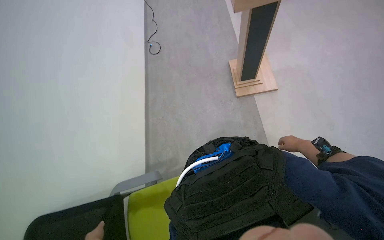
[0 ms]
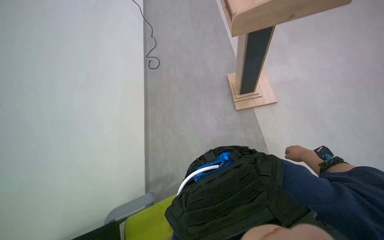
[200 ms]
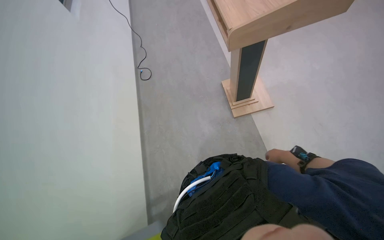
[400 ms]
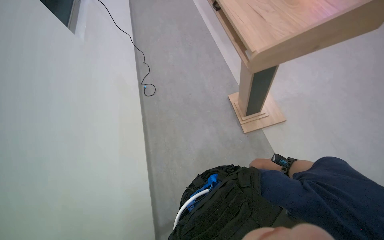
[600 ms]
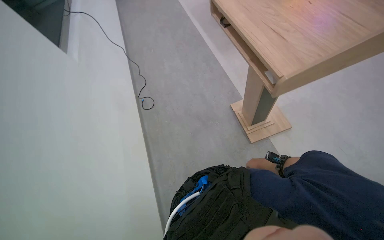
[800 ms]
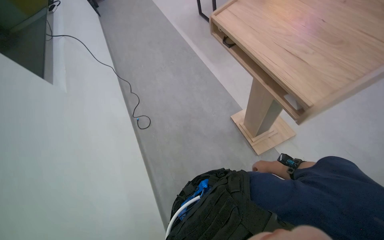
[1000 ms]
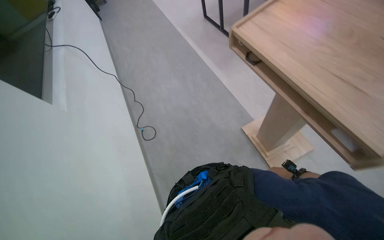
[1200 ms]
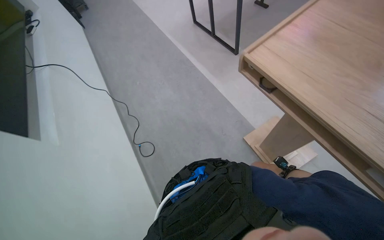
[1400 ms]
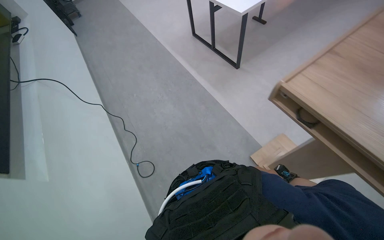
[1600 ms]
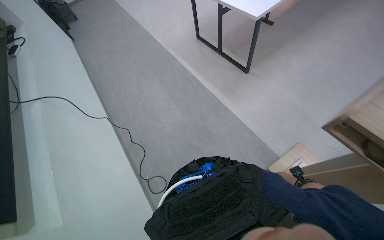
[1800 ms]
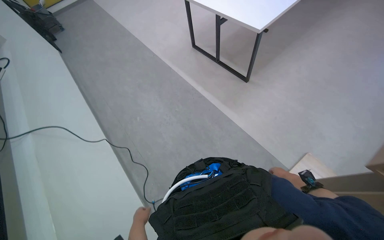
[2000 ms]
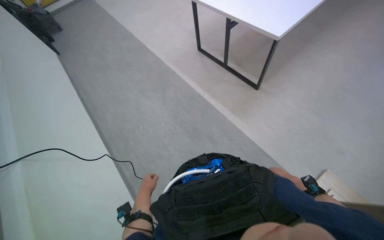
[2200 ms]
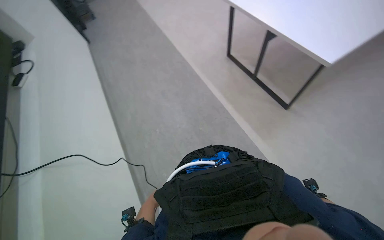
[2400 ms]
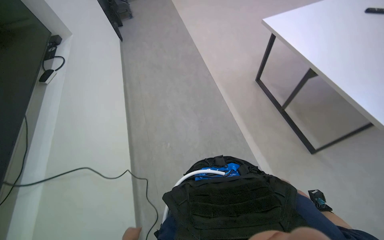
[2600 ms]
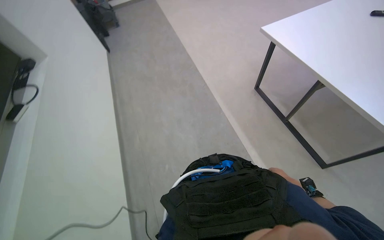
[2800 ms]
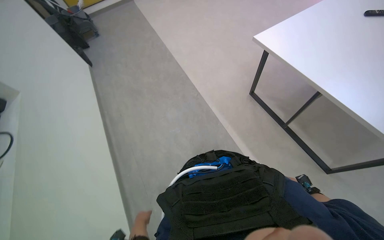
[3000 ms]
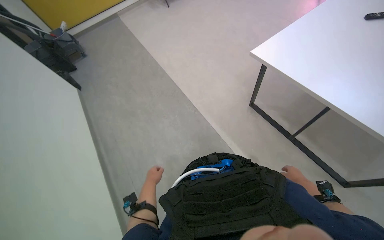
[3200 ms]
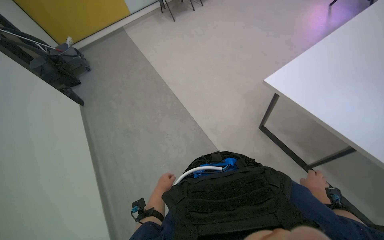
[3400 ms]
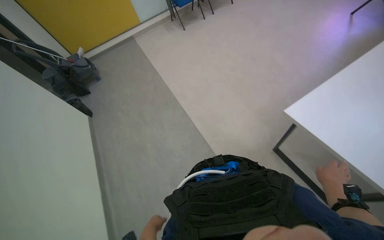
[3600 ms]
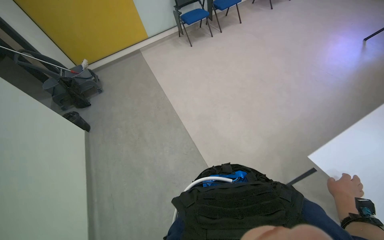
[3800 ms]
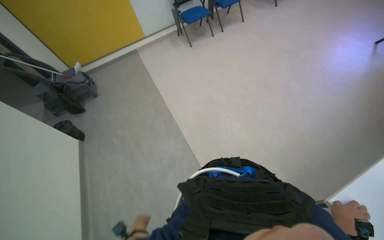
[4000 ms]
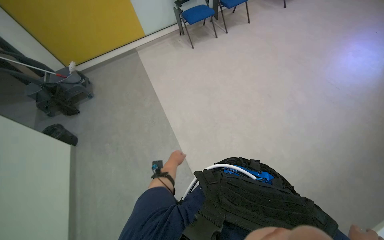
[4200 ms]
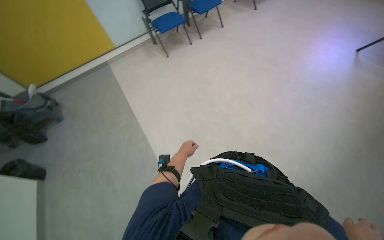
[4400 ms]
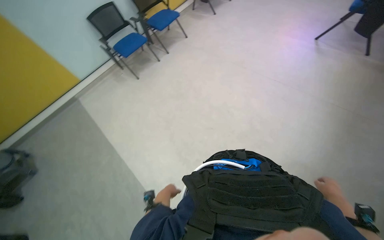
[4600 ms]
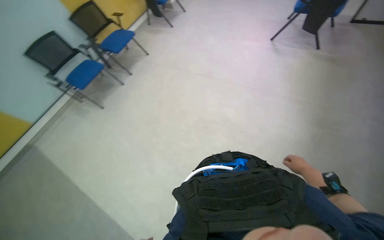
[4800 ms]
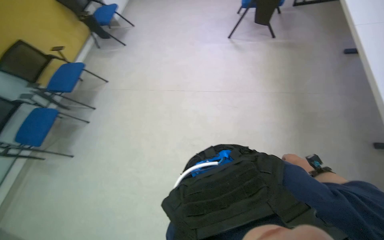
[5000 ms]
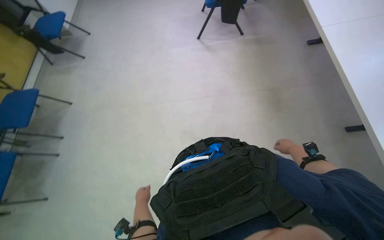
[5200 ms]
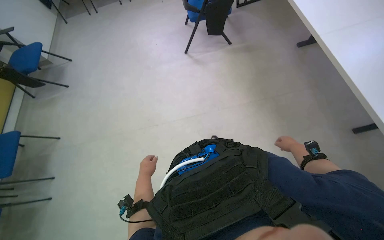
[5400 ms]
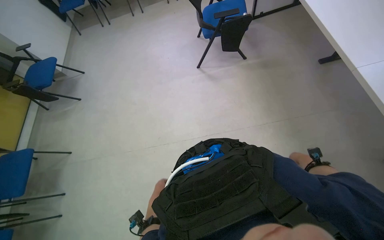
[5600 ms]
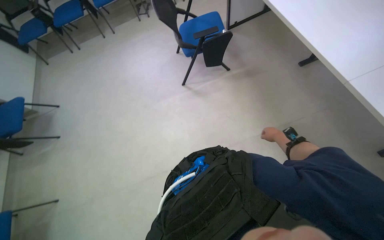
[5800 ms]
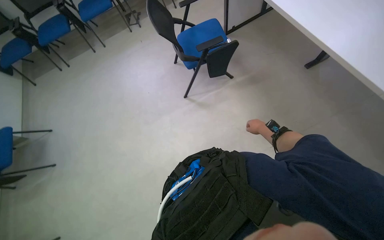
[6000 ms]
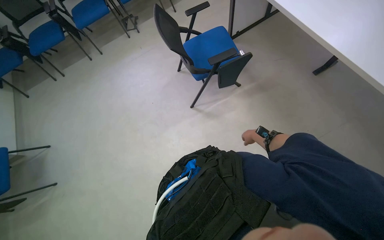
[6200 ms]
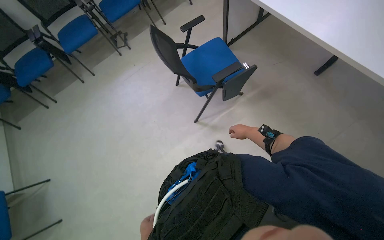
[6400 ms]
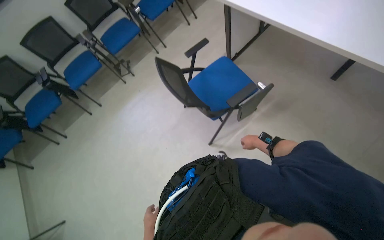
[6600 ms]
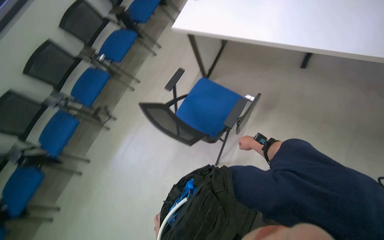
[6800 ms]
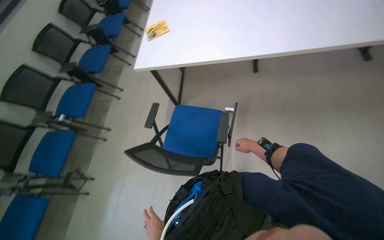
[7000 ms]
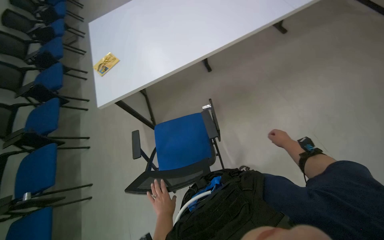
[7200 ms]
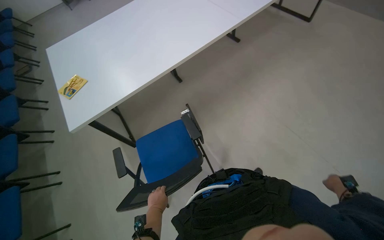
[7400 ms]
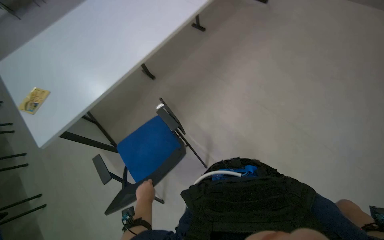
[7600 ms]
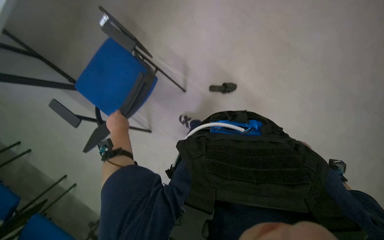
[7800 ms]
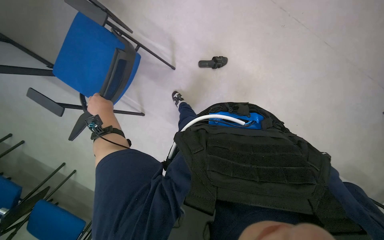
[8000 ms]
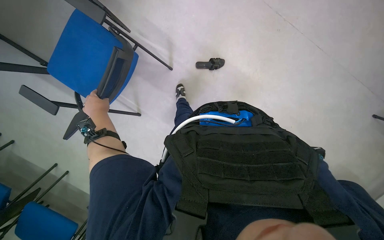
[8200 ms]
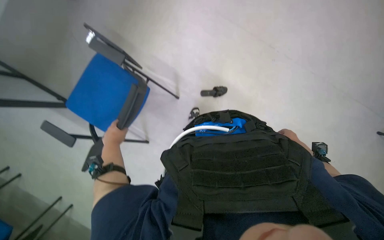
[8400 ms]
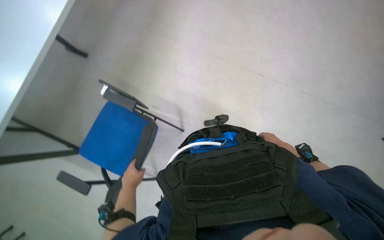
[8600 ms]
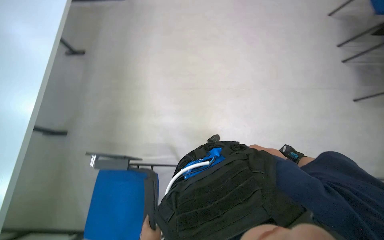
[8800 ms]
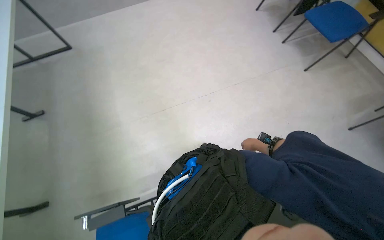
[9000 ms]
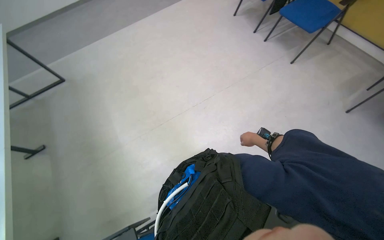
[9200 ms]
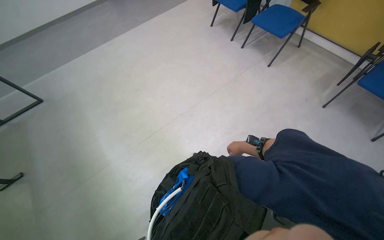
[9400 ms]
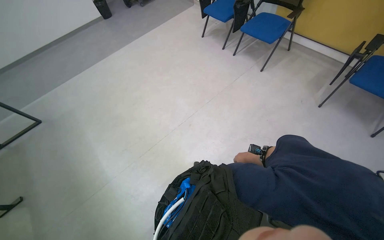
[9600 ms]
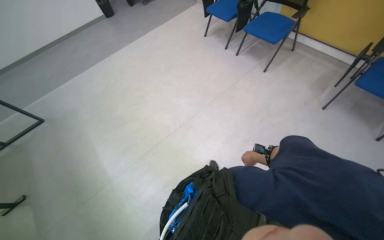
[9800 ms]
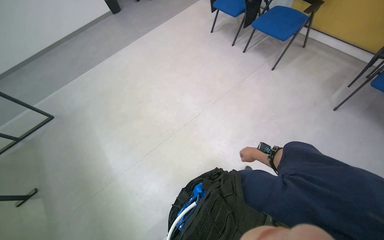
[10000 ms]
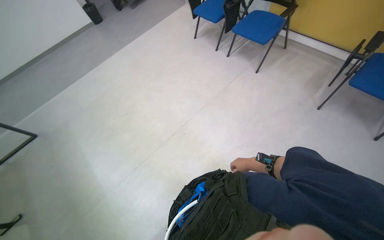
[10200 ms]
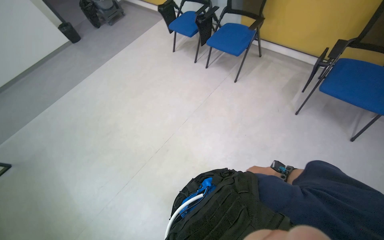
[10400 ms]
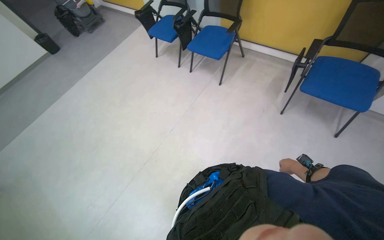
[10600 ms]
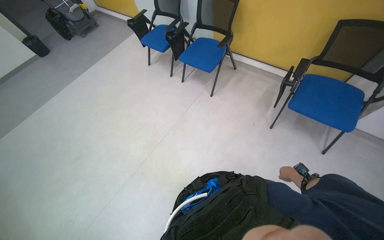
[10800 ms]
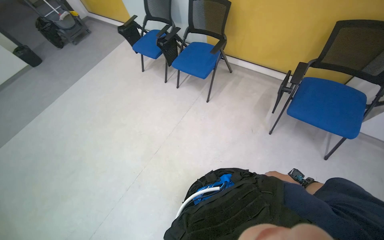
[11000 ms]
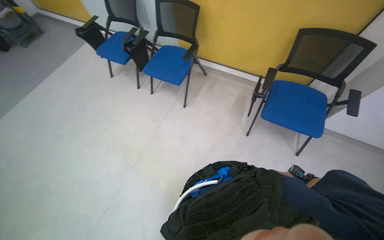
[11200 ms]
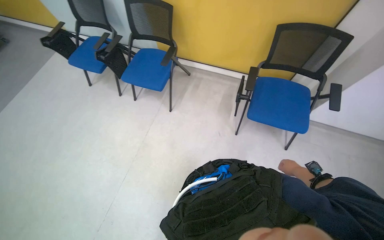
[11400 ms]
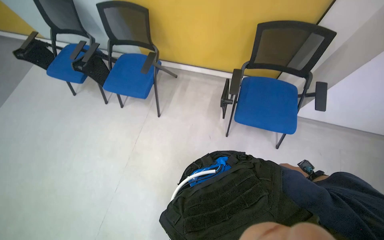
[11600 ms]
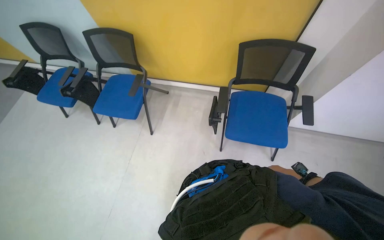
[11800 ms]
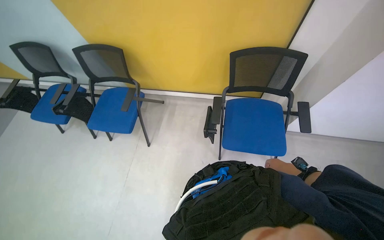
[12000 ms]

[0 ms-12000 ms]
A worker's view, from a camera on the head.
Job: organizing items.
The whole recording: Arranging blue chairs. The worker arranges blue chairs in the room.
0 ms to 1600 ms: The head travels some 1 m. The wearer looks some 25 degrees further to the right. The view tips upward by approximately 15 degrees.
1600 ms to 3000 ms: The wearer moves about 1.5 m.
3000 ms to 4400 ms: The head travels roughly 1.5 m.
4400 ms to 6000 ms: The camera is carried roughly 1.5 m. The head rotates approximately 80 degrees to the right.
6000 ms to 7600 ms: The camera travels roughly 1 m. The head turns to the right by approximately 105 degrees. The view tips upward by roughly 30 degrees.
7600 ms to 9000 ms: The wearer's head swings approximately 60 degrees to the right.
9000 ms to 10400 ms: The scene turns about 30 degrees counterclockwise in the picture. The right hand swings nearer and farther, some 15 cm each way, with 2 reversals.
10400 ms to 12000 ms: The wearer moves roughly 90 cm. The wearer's head swings some 30 degrees to the right.

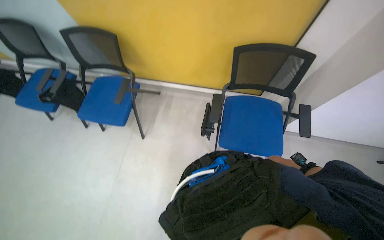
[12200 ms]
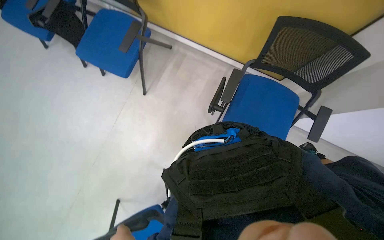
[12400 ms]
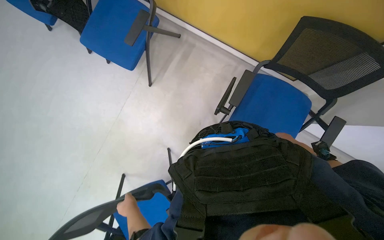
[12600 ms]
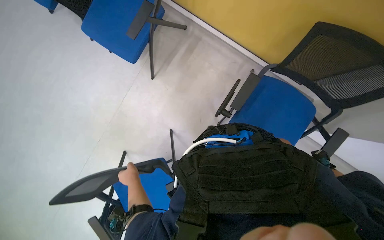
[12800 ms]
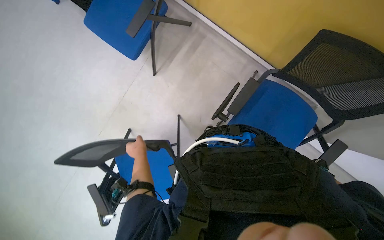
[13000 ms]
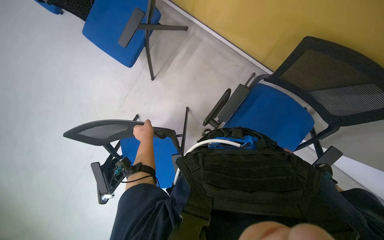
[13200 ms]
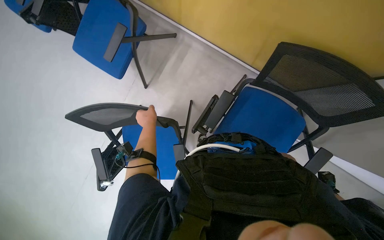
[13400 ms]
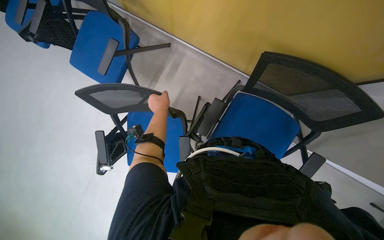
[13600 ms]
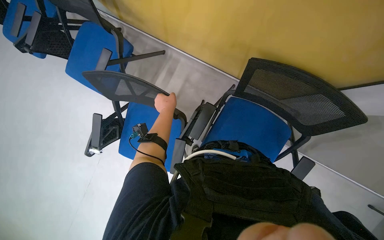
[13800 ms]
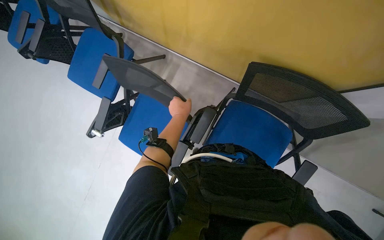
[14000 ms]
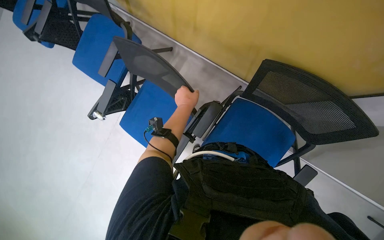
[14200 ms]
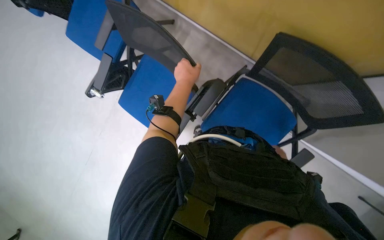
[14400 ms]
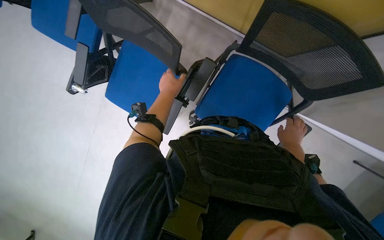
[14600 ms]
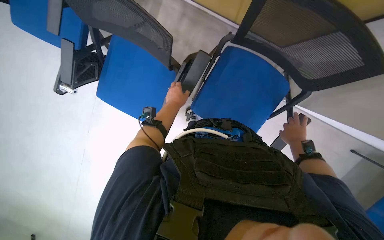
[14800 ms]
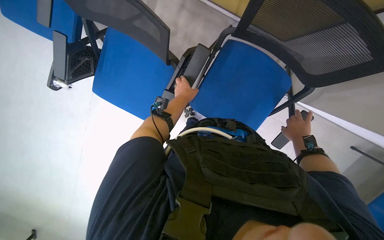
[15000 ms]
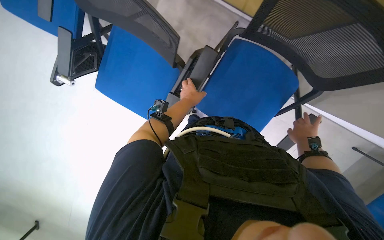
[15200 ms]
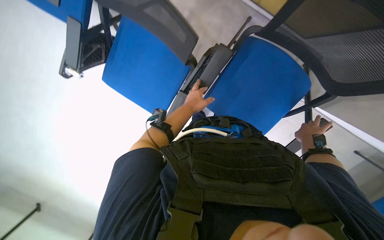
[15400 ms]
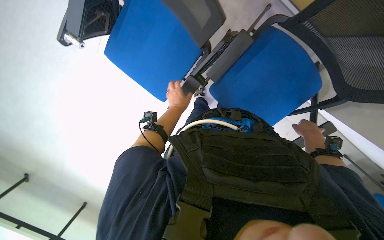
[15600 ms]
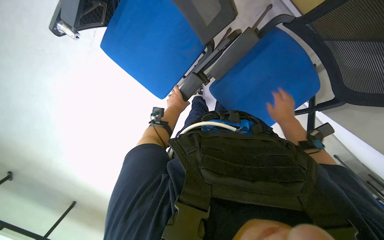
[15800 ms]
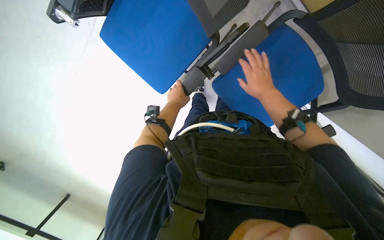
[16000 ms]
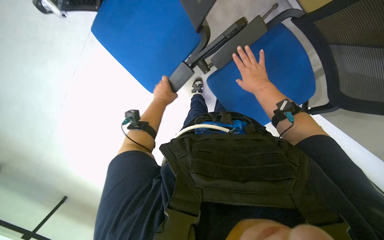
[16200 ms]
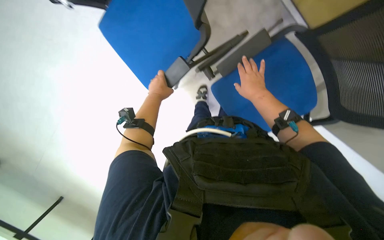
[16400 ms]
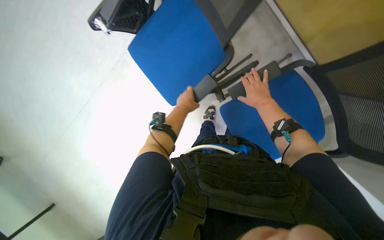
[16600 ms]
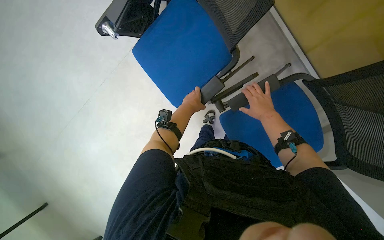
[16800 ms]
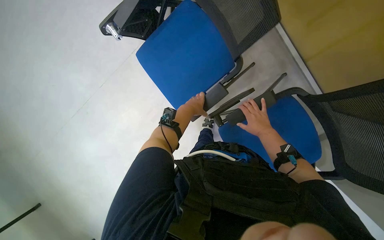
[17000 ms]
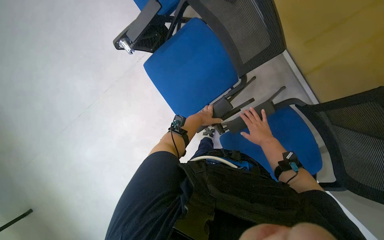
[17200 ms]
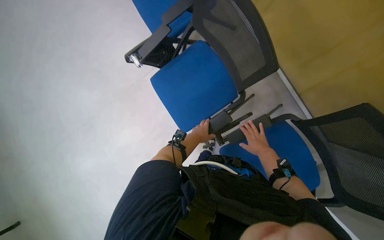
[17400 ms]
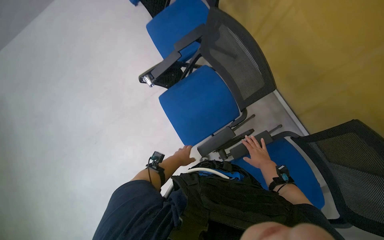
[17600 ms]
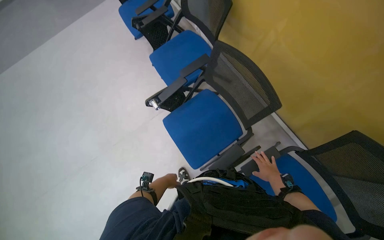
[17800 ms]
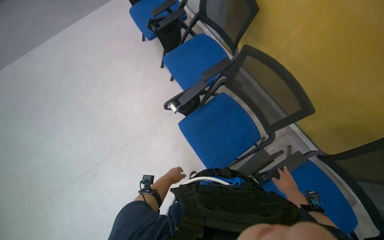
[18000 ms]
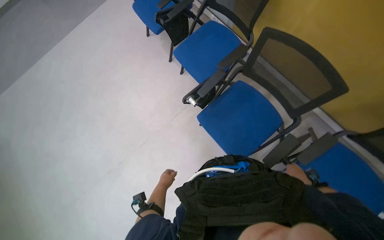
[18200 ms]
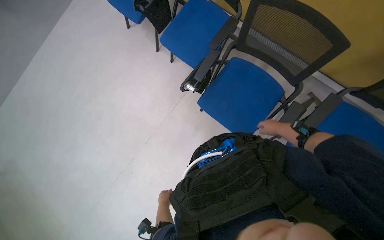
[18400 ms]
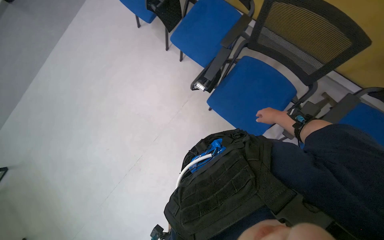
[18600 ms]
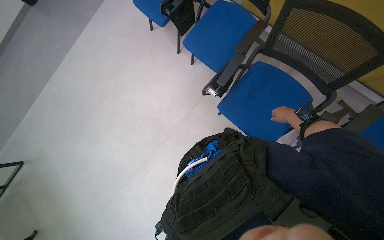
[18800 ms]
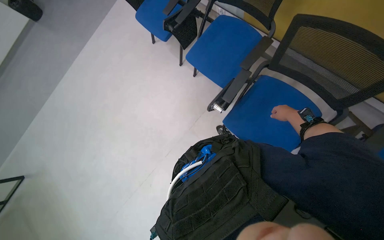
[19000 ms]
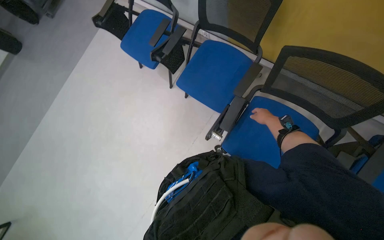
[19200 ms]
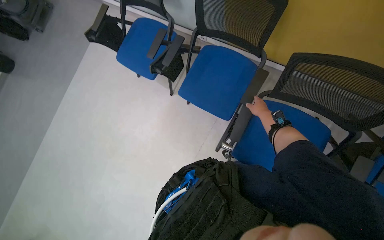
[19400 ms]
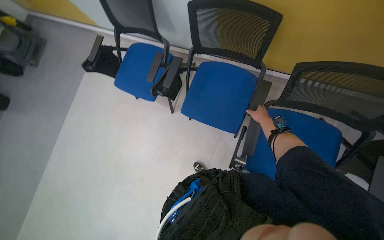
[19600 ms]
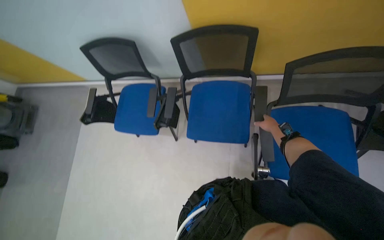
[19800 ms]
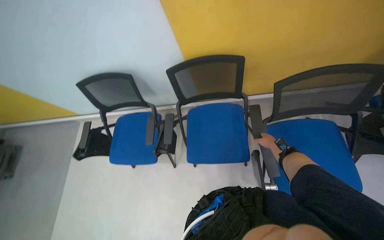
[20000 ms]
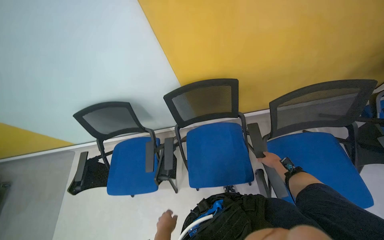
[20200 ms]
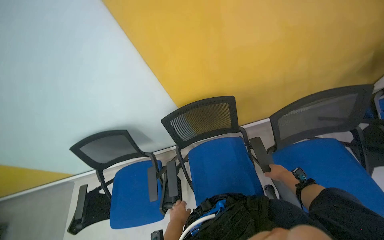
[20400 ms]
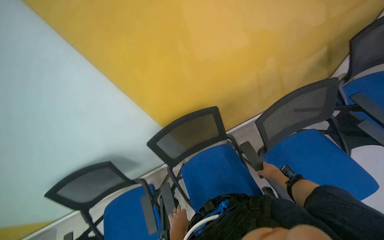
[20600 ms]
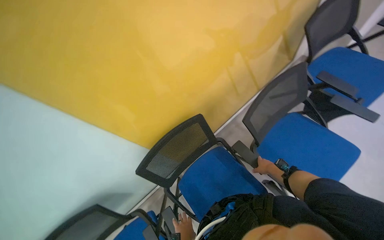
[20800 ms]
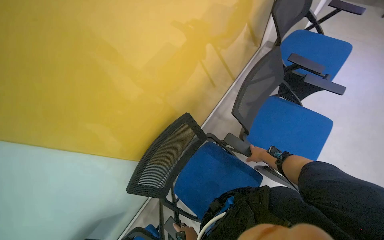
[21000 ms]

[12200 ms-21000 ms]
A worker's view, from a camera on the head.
Job: organizing items.
The whole recording: Arranging blue chairs. The worker arranges blue chairs in the room.
12200 ms to 13600 ms: The view tilts roughly 20 degrees downward.
13600 ms to 15200 ms: The view tips downward by some 15 degrees. The left hand goes roughly 15 cm to the right, and travels nearer to the camera and back again, some 10 cm each way.
15200 ms to 16600 ms: The right hand goes approximately 35 cm up the picture and to the left.
16600 ms to 18000 ms: The view tilts some 35 degrees upward.
18000 ms to 19600 ms: The camera travels some 50 cm. The scene rotates counterclockwise by about 30 degrees.
19600 ms to 21000 ms: The head rotates about 70 degrees to the right. The wearer looks some 35 degrees further upward.
